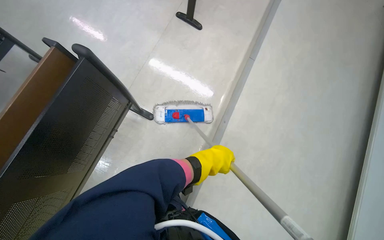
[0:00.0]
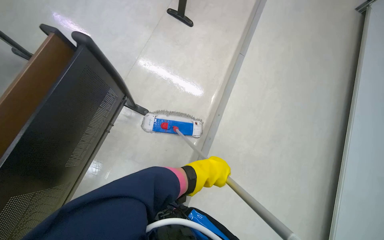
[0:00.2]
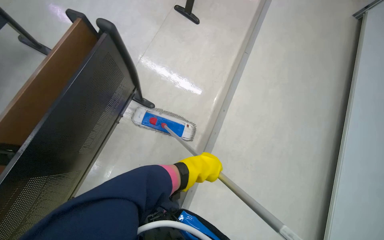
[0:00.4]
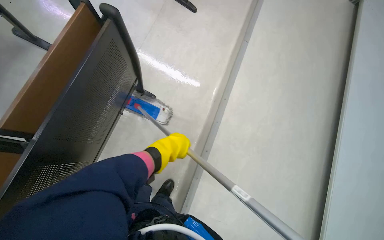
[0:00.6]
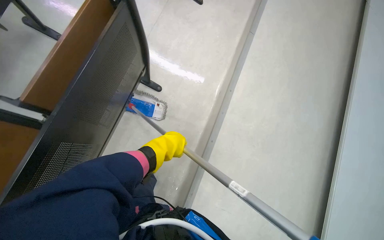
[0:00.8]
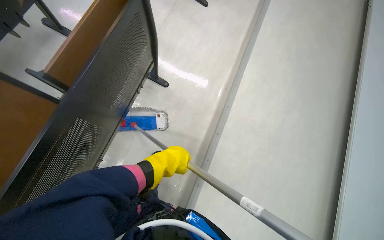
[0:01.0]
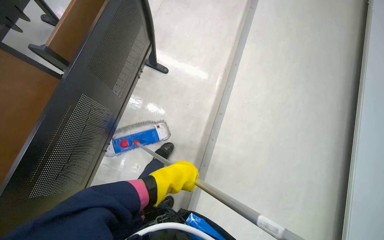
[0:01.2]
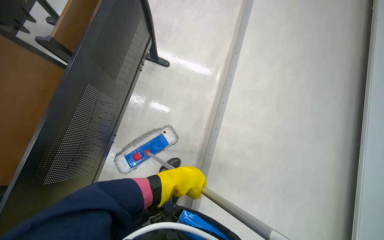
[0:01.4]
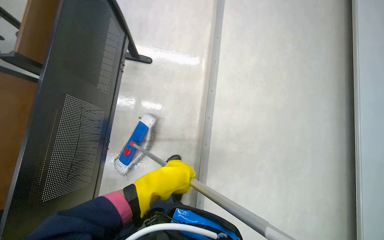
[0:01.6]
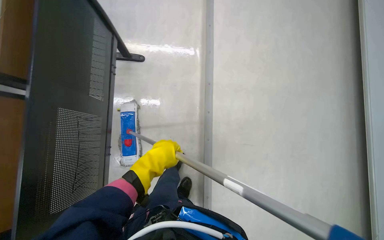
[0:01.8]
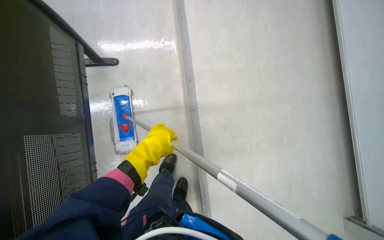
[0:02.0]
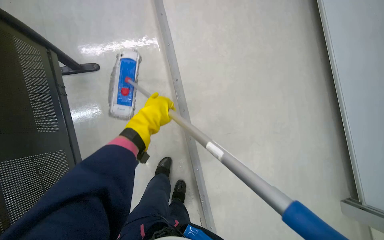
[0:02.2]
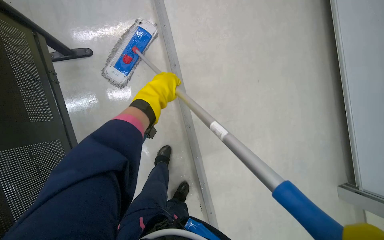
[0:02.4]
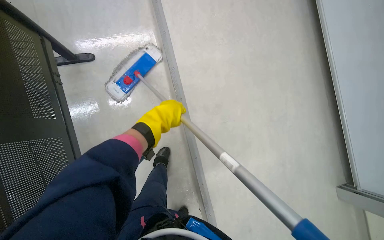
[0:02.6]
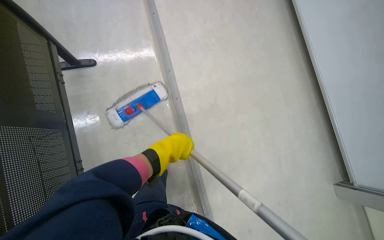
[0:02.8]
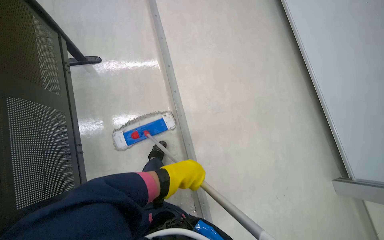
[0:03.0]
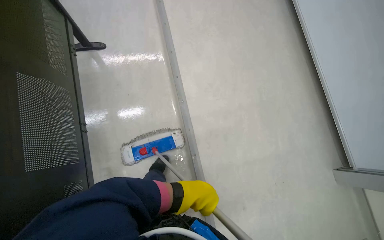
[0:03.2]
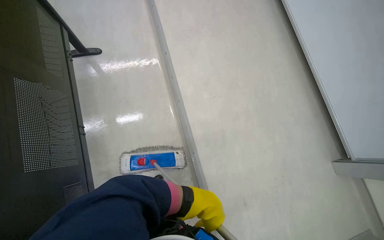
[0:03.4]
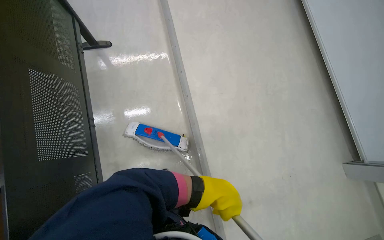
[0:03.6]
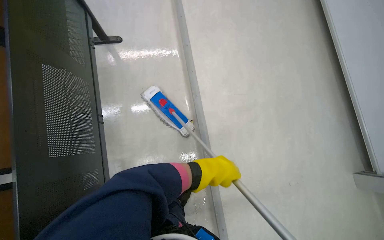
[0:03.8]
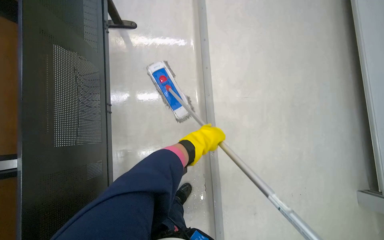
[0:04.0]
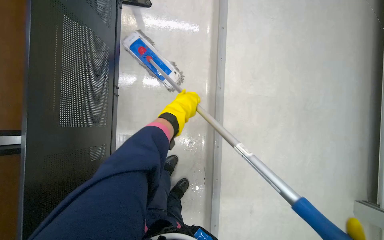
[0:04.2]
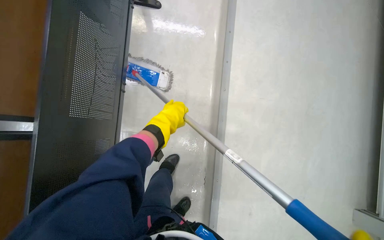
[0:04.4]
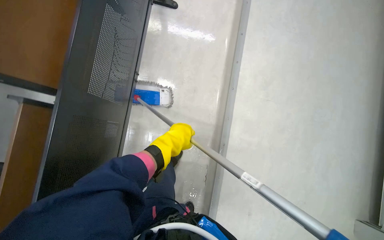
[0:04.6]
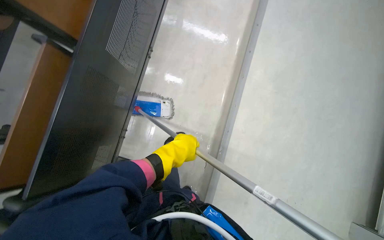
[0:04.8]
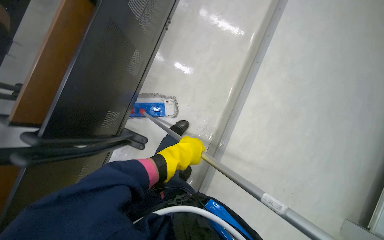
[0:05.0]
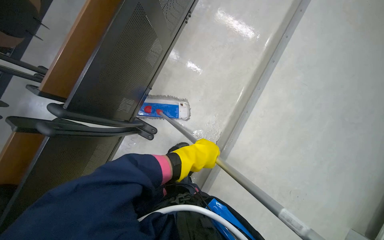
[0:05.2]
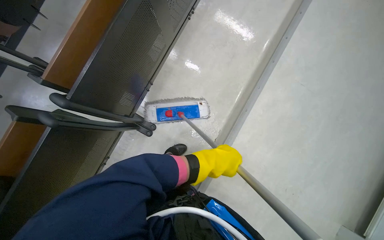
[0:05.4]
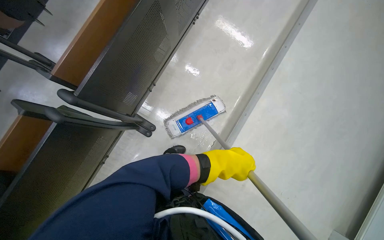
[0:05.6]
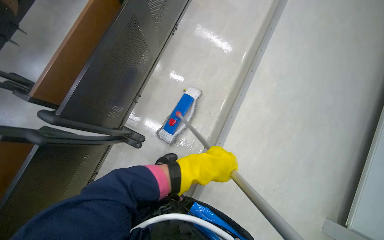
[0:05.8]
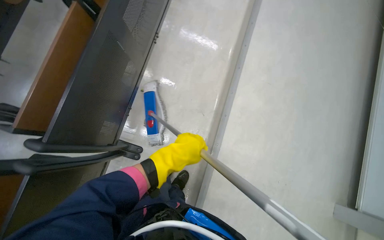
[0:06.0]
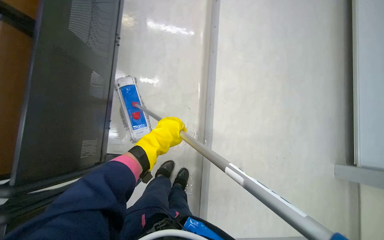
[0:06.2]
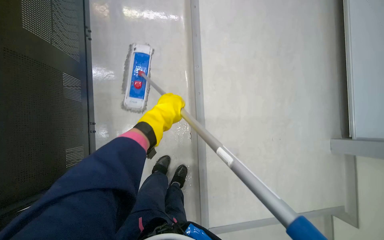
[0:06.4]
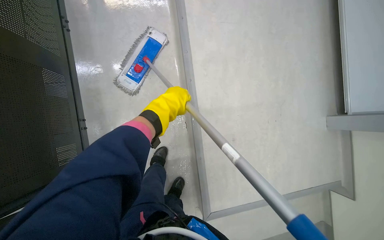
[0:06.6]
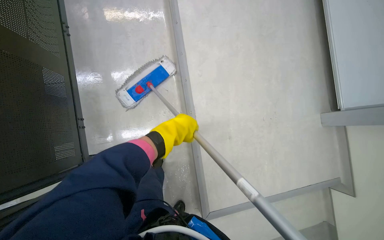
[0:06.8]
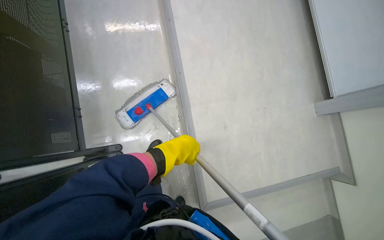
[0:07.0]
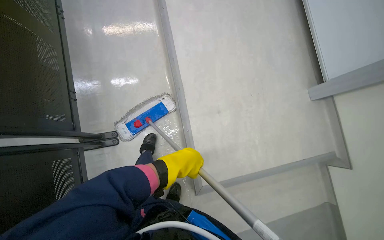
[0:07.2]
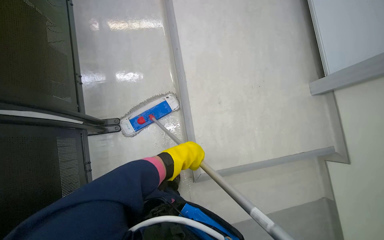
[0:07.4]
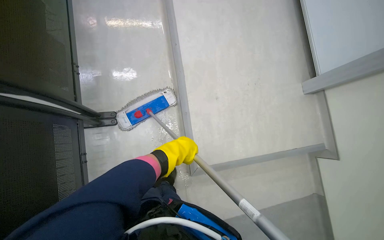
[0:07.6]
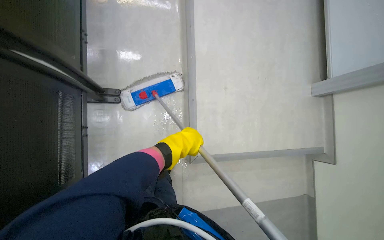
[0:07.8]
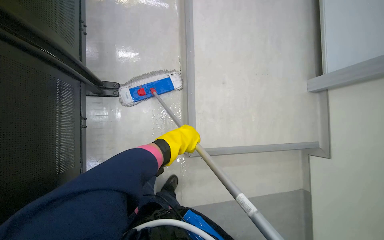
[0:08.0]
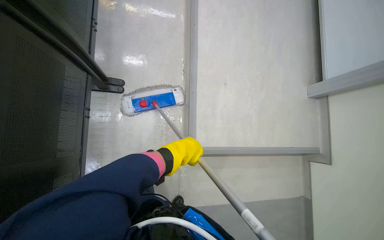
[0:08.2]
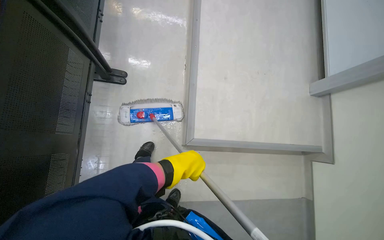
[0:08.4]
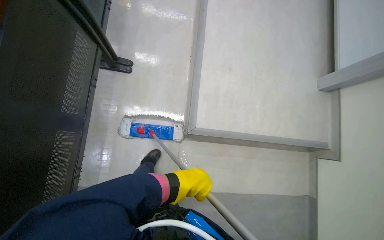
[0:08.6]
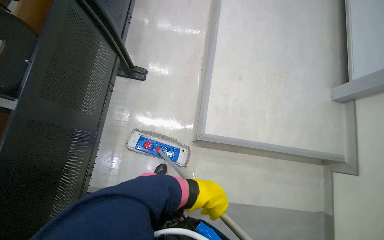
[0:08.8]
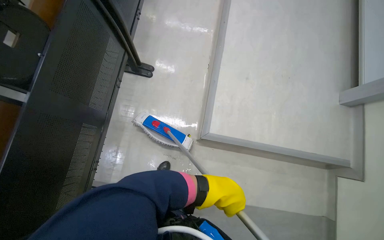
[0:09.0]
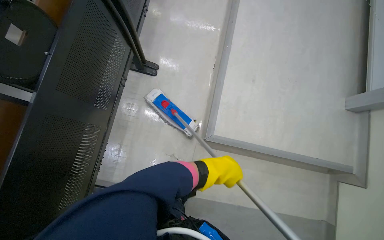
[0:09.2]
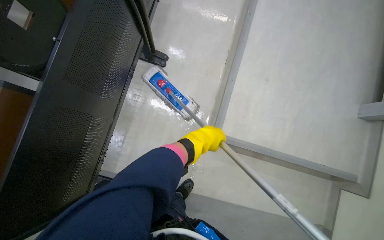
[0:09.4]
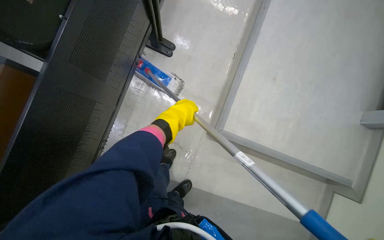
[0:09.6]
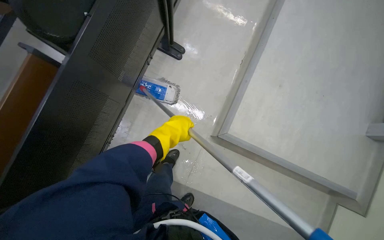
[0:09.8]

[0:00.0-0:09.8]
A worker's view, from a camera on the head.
Job: mopping floor.
The whole recording: Mopping auditorium floor. The worker mops the floor in the auditorium, moving between rows of desks.
0:00.0 to 0:01.4: The camera is carried approximately 50 cm.
0:01.4 to 0:02.8: Everything in view rotates roughly 30 degrees counterclockwise.
0:04.2 to 0:05.6: The left hand shifts some 20 cm down the picture.
0:05.6 to 0:07.0: The wearer's head swings some 45 degrees to the right.
0:07.0 to 0:08.4: The head travels roughly 60 cm.

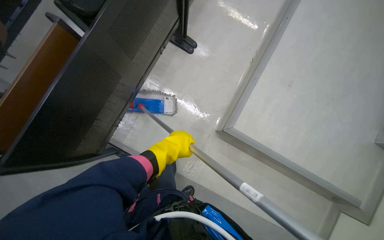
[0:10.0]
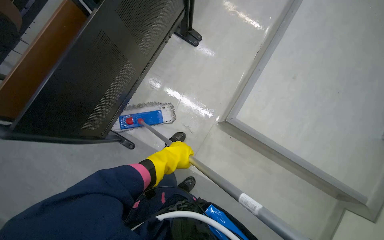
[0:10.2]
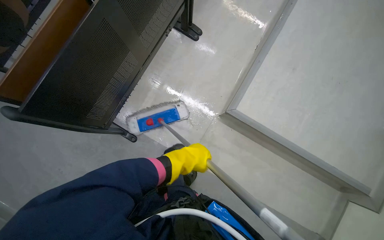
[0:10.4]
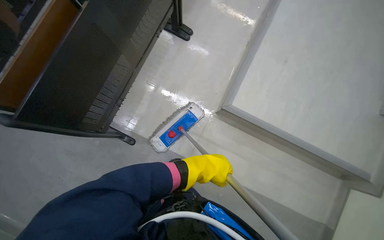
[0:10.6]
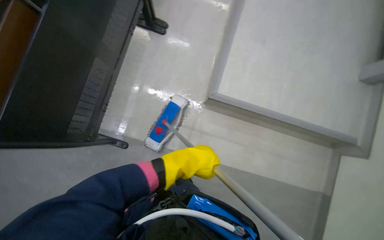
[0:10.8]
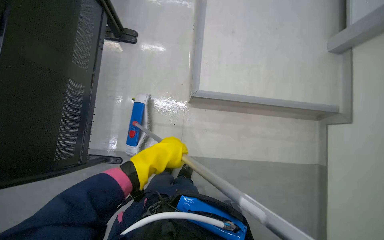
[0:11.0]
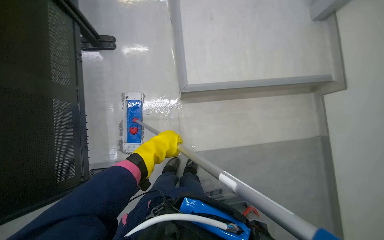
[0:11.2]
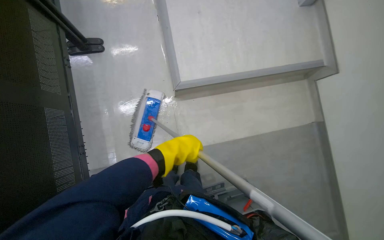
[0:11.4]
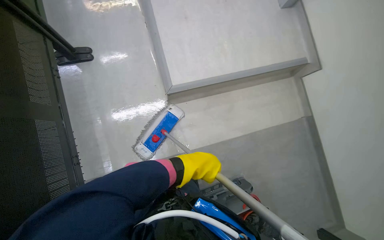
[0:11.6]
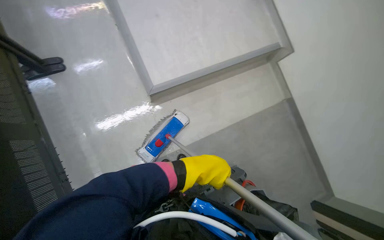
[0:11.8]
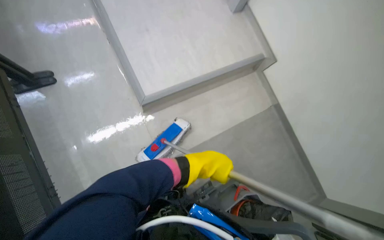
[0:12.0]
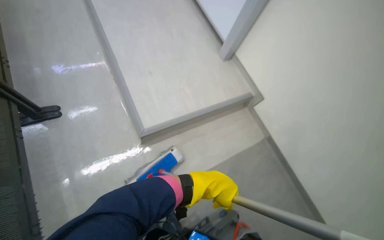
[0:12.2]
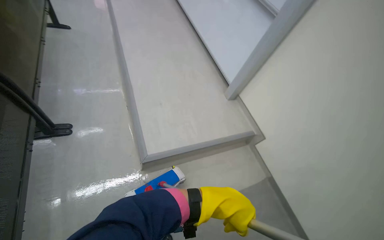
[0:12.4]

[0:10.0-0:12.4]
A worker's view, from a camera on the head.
Job: mopping floor.
The whole recording: Mopping auditorium floor. The worker mops the floor in the auditorium, moving between rows of desks.
0:10.0 to 0:11.2: The scene turns approximately 35 degrees counterclockwise in the picture.
0:11.2 to 0:12.4: The camera pitches upward, by some 25 degrees.

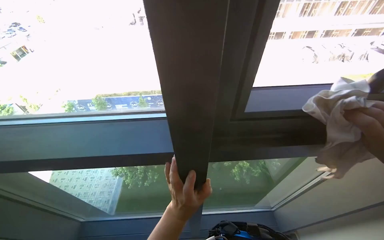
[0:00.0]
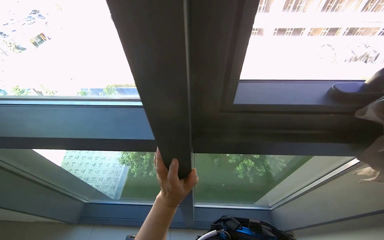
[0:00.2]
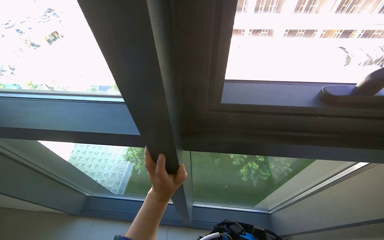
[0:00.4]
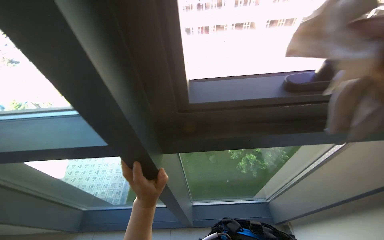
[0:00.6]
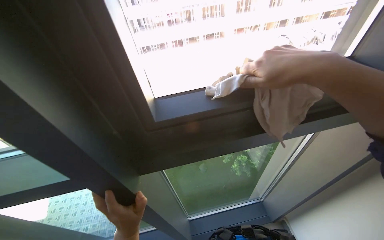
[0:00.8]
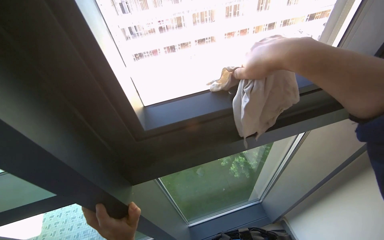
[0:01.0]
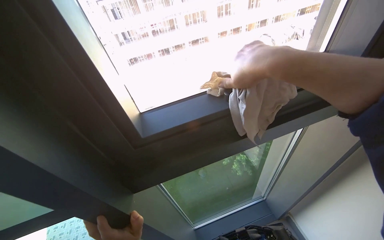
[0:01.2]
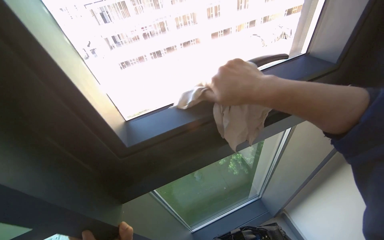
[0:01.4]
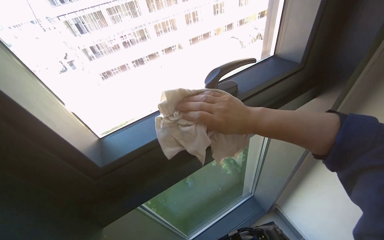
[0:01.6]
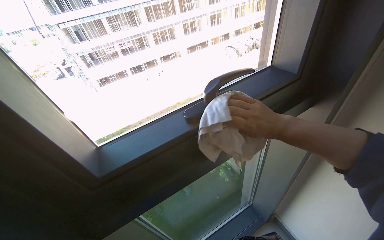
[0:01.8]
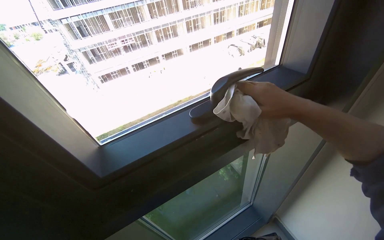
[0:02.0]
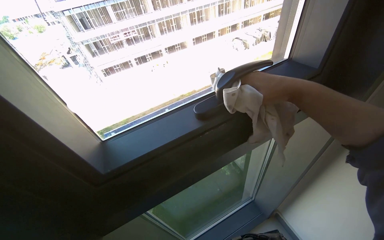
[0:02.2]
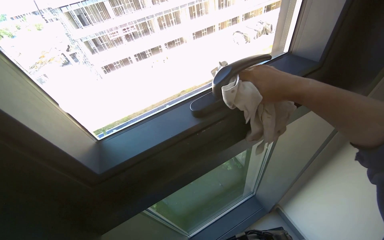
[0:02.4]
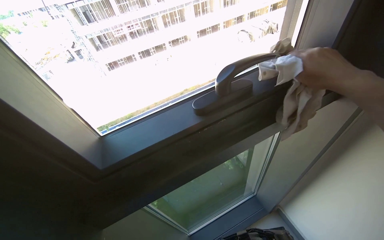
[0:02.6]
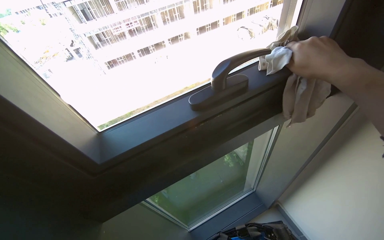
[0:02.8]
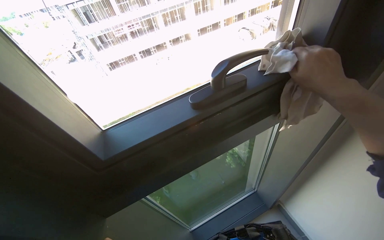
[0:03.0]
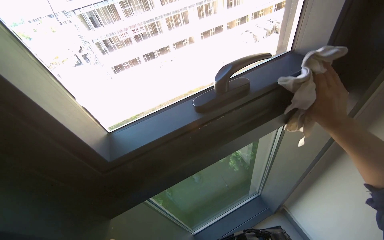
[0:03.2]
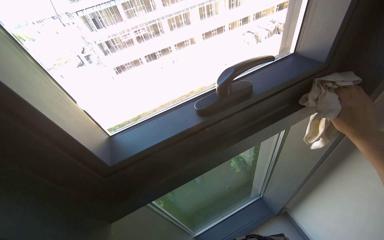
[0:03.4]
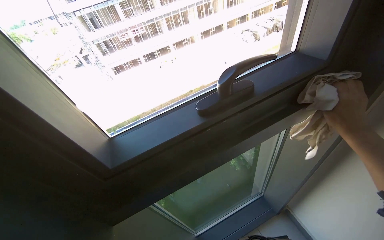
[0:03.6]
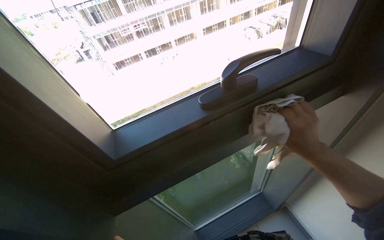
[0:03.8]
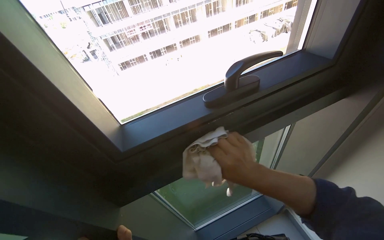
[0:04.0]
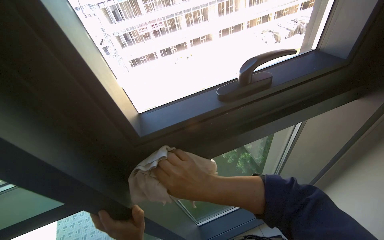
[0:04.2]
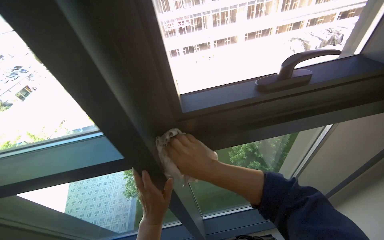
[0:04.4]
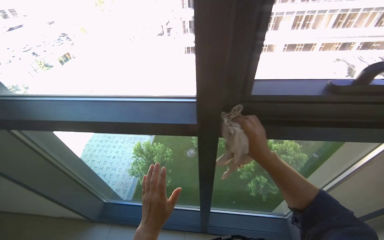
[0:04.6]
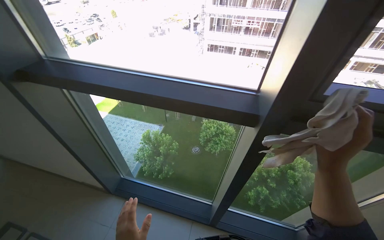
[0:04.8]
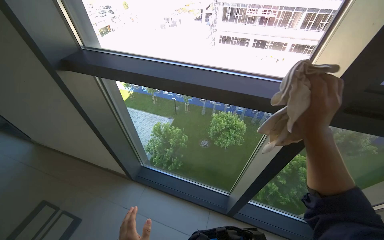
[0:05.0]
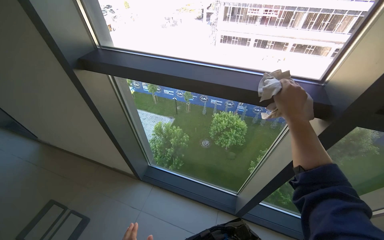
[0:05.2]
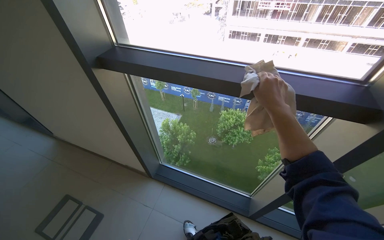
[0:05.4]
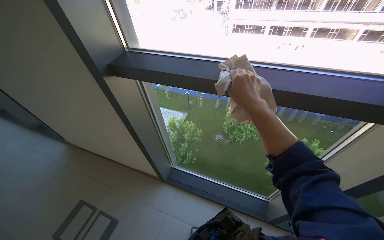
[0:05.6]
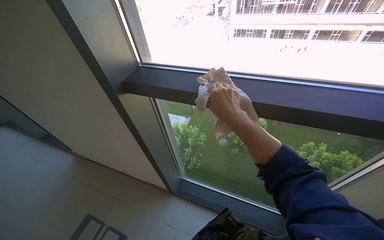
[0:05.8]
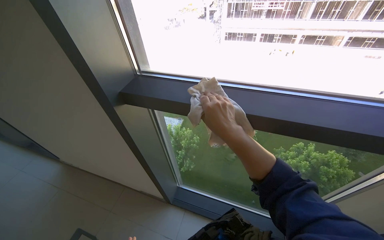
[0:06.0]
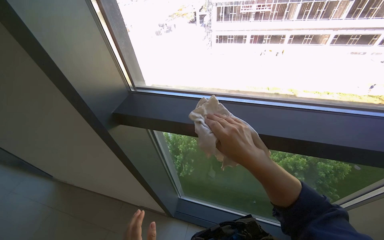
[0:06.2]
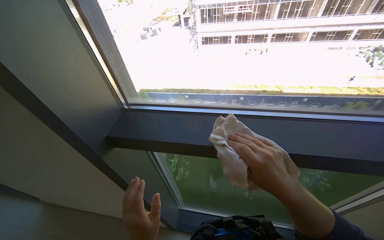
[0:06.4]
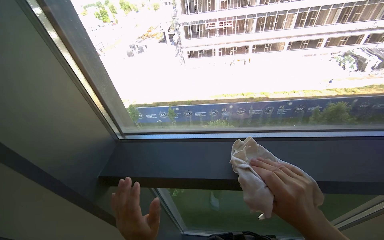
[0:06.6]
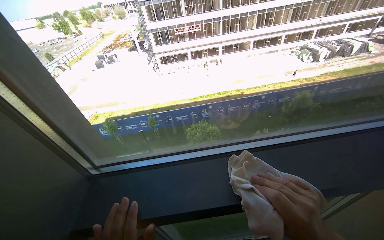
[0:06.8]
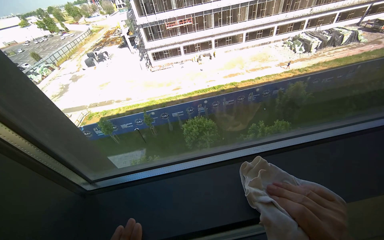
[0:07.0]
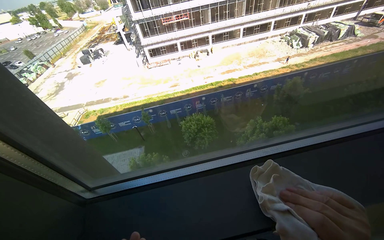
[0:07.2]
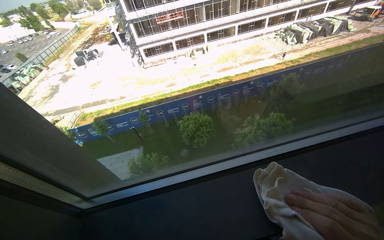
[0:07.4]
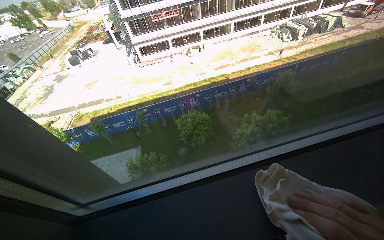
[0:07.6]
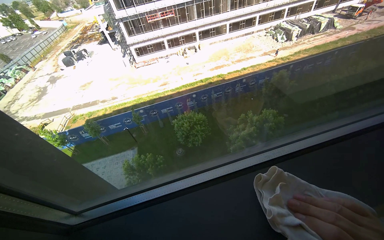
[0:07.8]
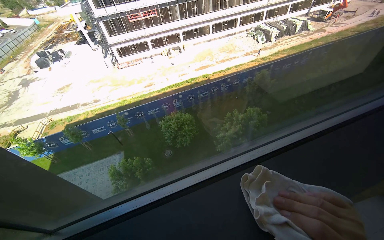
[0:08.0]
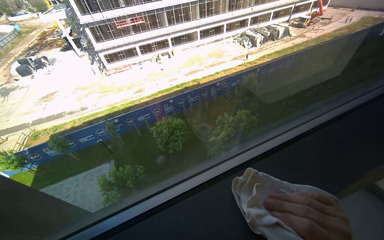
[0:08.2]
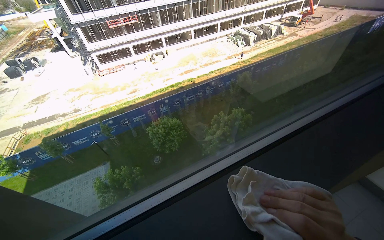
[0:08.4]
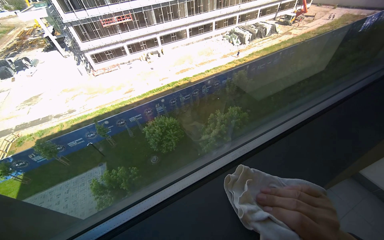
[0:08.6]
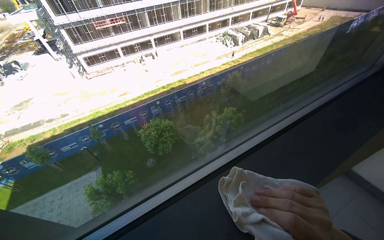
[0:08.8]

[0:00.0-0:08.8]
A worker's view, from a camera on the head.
Job: wiping surfaces.
The whole recording: Wiping window frame and sill. The worker wipes the window frame and sill with a cloth.
0:05.8 to 0:07.4: The camera travels some 60 cm. The wearer's head swings approximately 35 degrees to the right.
0:07.4 to 0:08.8: The wearer looks roughly 20 degrees further to the right.
